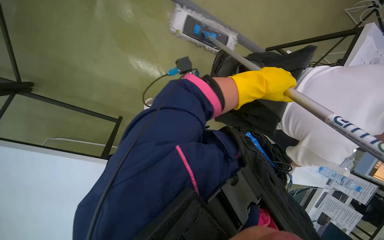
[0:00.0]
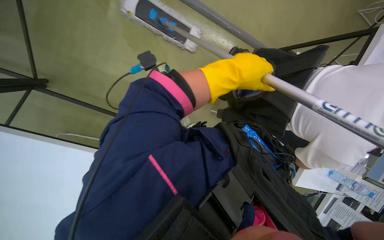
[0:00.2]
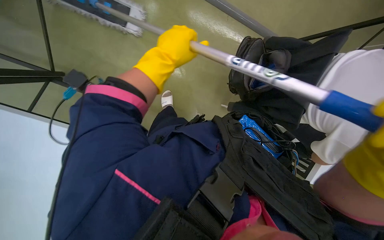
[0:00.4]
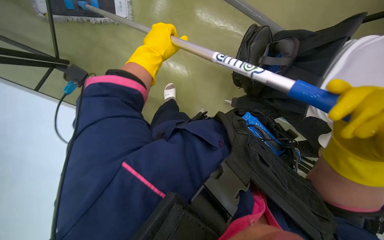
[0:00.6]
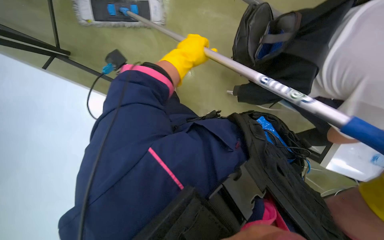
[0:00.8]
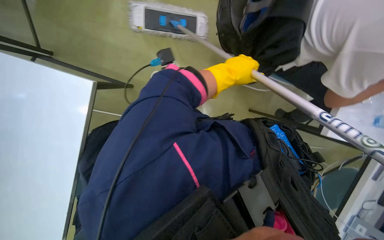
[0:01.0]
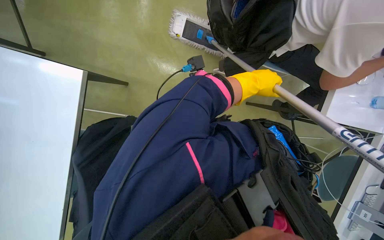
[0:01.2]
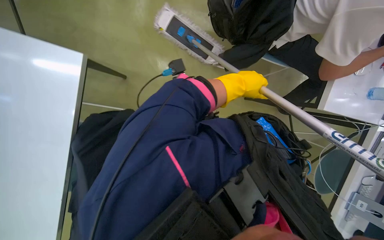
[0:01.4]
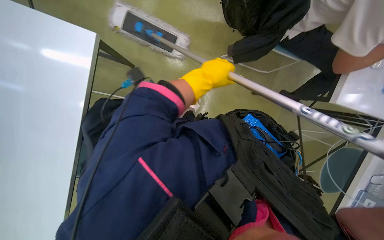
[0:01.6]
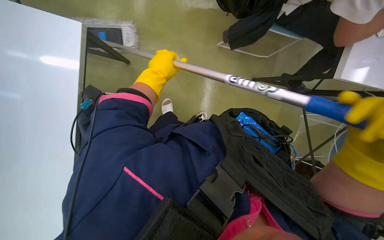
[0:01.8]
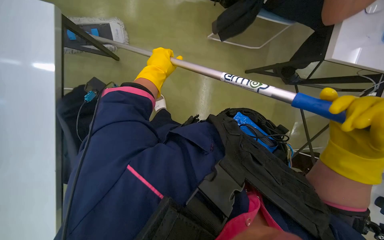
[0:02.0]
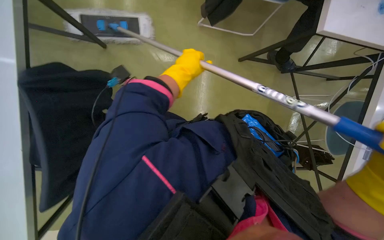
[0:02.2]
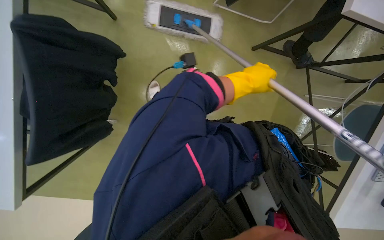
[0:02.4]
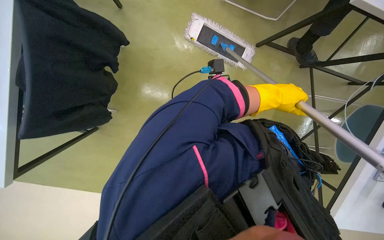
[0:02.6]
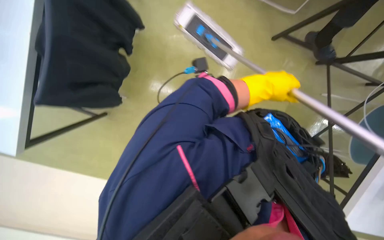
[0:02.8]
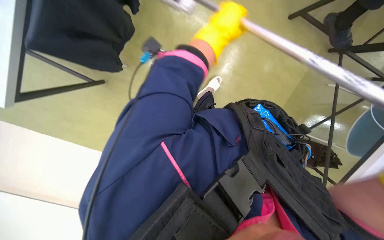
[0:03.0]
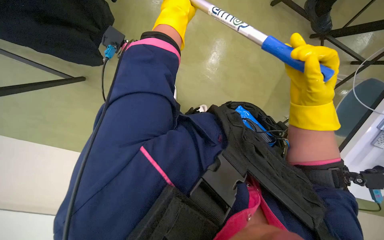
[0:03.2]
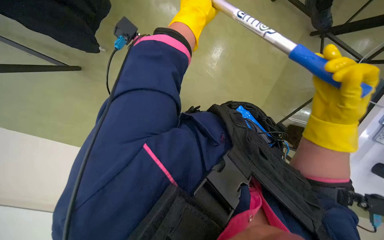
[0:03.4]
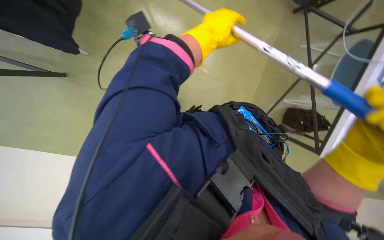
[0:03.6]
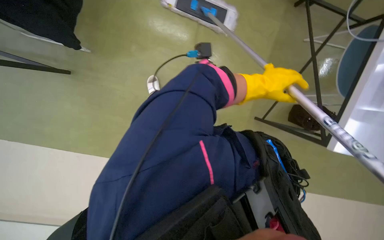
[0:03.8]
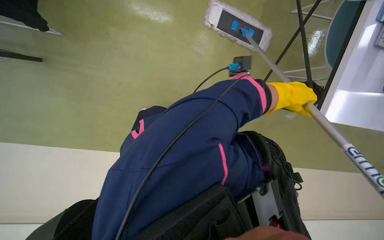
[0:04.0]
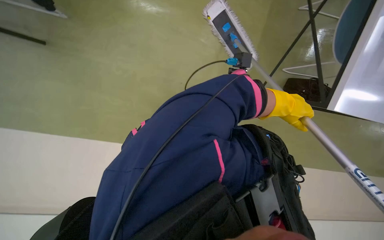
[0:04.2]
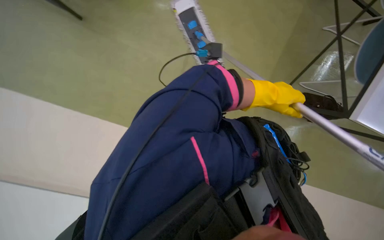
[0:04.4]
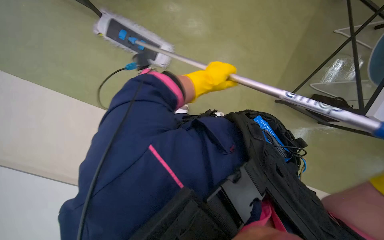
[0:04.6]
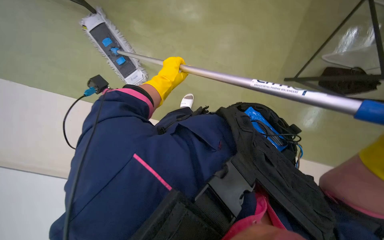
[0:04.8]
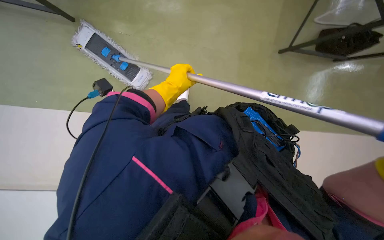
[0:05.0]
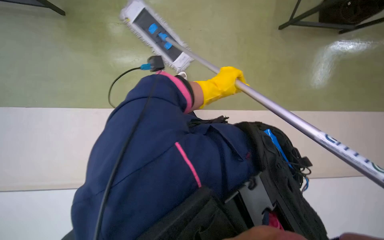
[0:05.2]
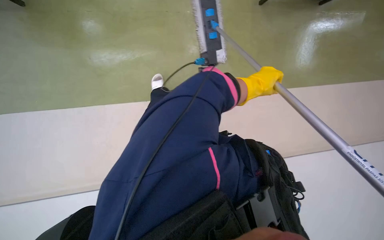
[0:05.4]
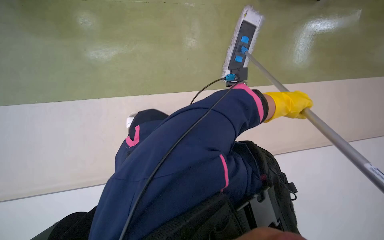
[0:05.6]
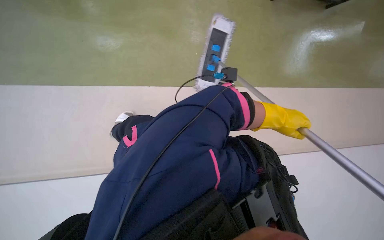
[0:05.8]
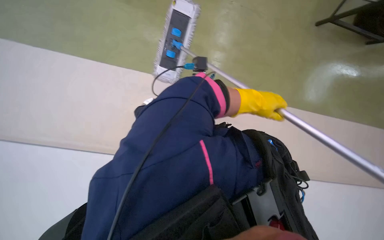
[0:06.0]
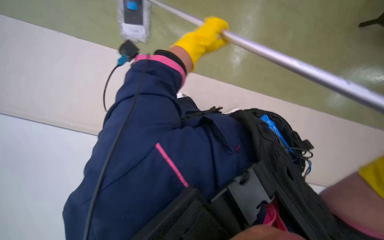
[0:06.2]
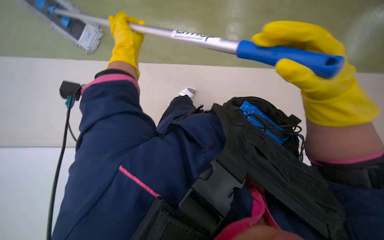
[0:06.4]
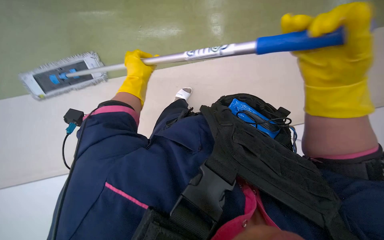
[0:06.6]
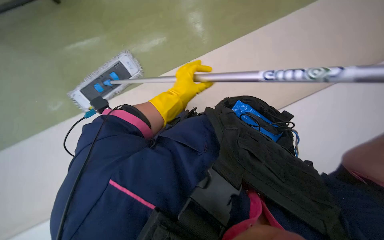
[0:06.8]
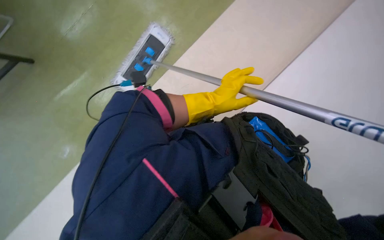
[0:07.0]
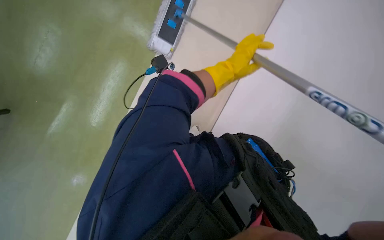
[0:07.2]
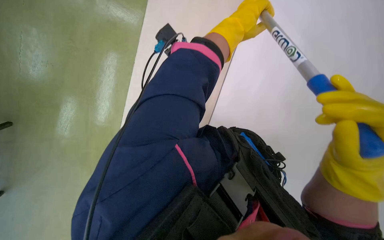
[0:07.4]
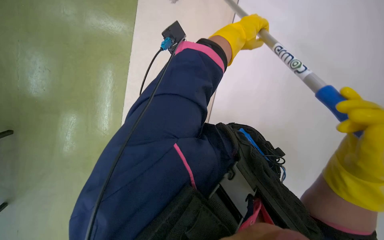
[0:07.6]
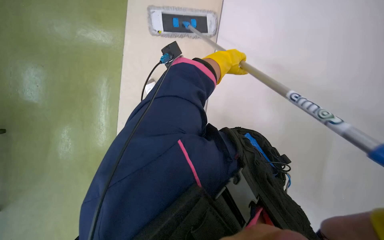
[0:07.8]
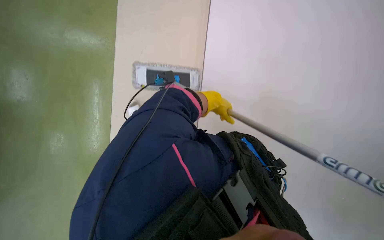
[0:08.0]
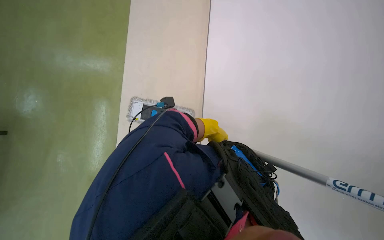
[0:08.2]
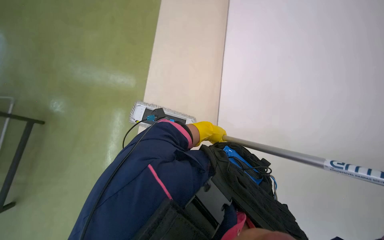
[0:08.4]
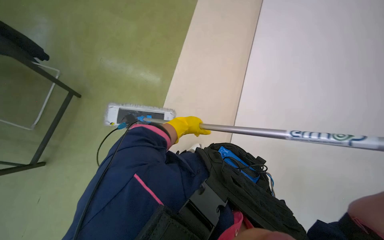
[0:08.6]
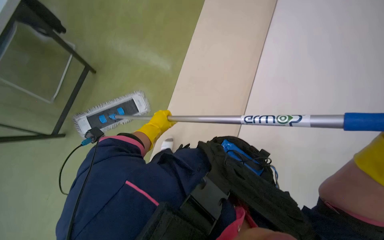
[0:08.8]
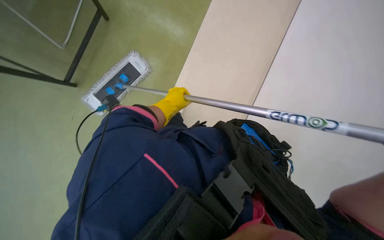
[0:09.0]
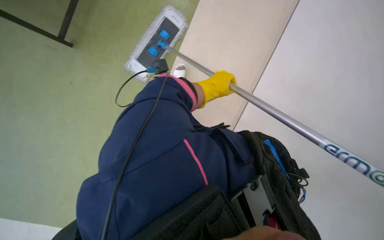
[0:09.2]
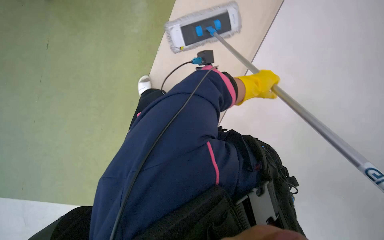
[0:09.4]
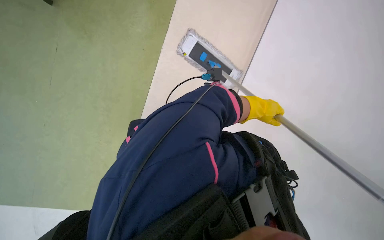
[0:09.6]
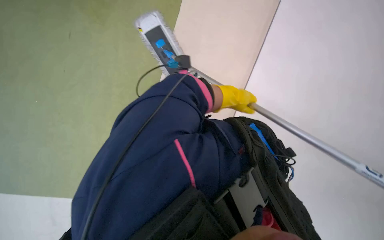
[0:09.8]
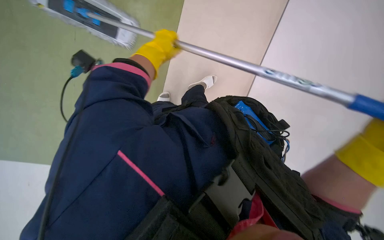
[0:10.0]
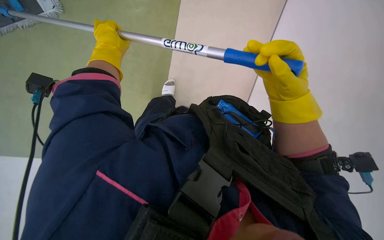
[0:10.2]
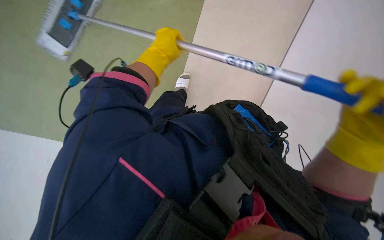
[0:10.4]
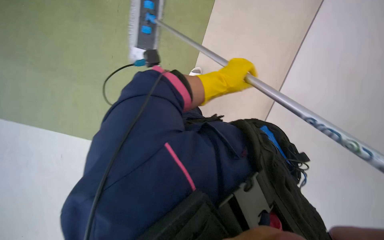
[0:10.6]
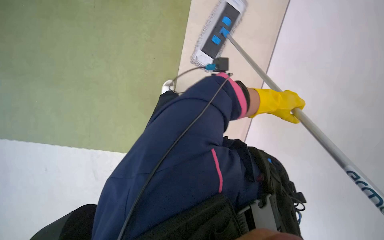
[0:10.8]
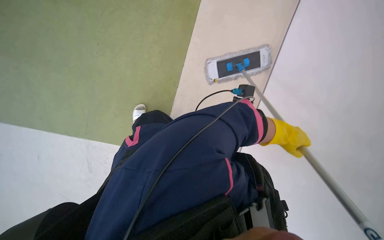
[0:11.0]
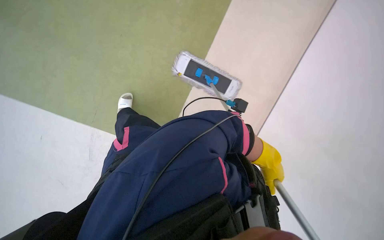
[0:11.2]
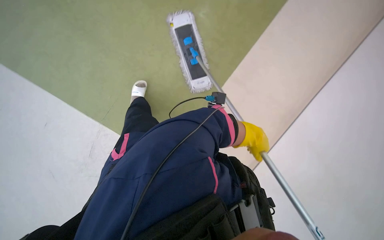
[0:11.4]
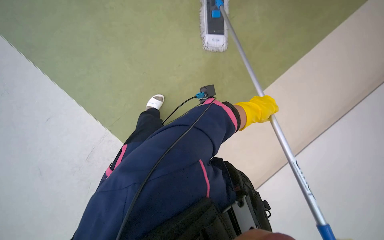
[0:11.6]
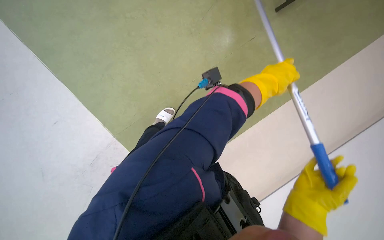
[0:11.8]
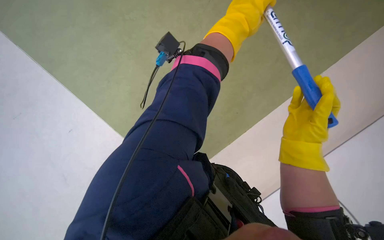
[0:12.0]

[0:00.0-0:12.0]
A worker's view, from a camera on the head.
Job: mopping floor.
The whole recording: Mopping office floor. The worker mops the office floor with a flat mop, periodically wringing it in a bucket.
0:00.0 to 0:01.6: The view tips downward by about 15 degrees. The left hand goes left and right, approximately 30 cm each way, reversing 2 times.
0:01.6 to 0:03.0: The view tips downward by some 15 degrees. The left hand goes left and right, some 40 cm each way, reversing 2 times.
0:03.0 to 0:04.4: The left hand shifts some 35 cm down the picture.
0:04.4 to 0:06.0: The left hand is displaced farther from the camera by roughly 10 cm, and moves about 25 cm to the left and comes back.
0:06.0 to 0:07.6: The left hand goes roughly 15 cm up the picture and nearer to the camera, and travels to the left and back again, approximately 40 cm each way.
0:07.6 to 0:09.0: The view tips downward by about 15 degrees. The left hand heads to the left and down the picture, covering approximately 35 cm.
0:09.0 to 0:10.4: The view swings about 15 degrees to the right.

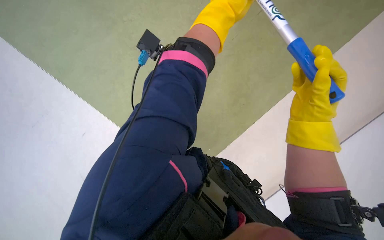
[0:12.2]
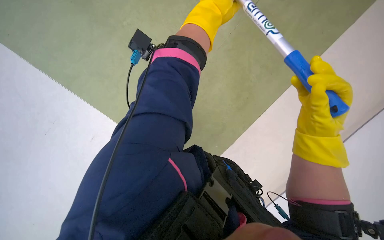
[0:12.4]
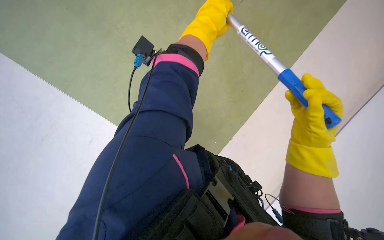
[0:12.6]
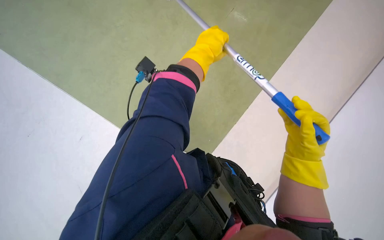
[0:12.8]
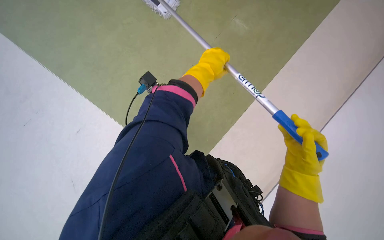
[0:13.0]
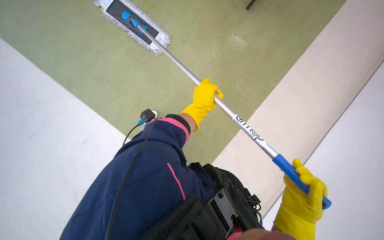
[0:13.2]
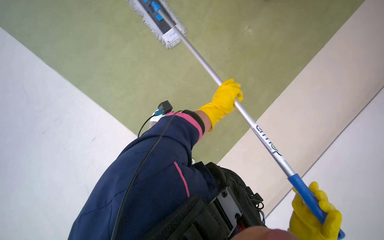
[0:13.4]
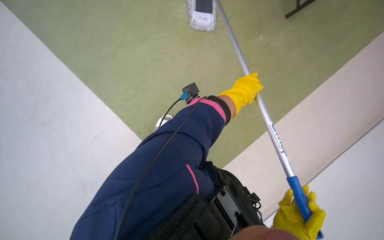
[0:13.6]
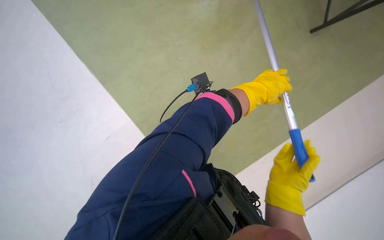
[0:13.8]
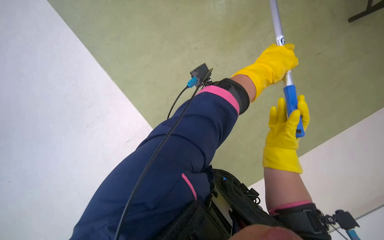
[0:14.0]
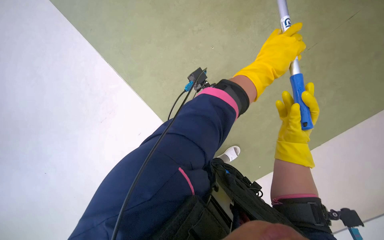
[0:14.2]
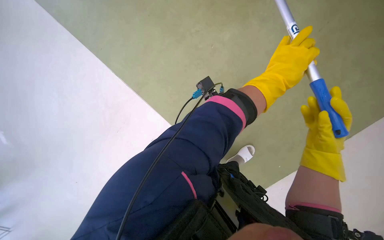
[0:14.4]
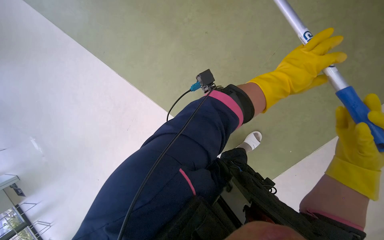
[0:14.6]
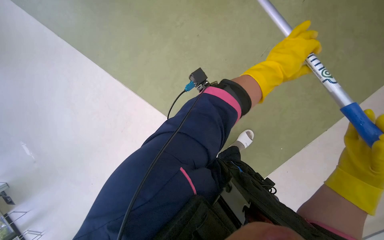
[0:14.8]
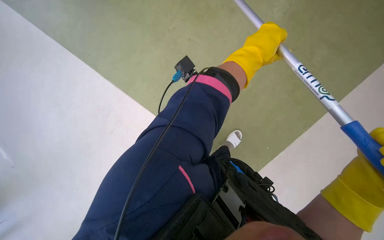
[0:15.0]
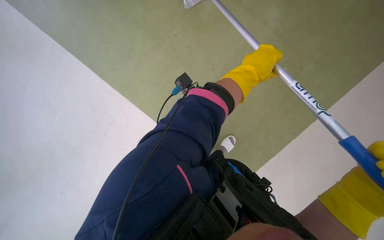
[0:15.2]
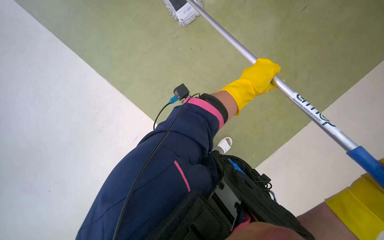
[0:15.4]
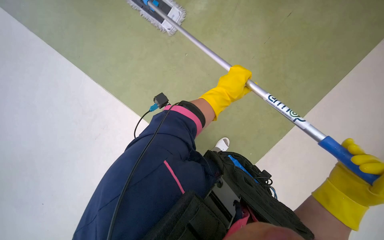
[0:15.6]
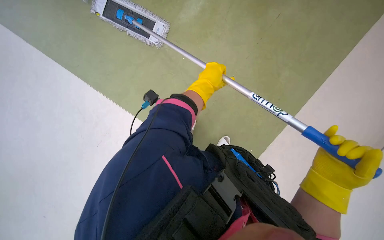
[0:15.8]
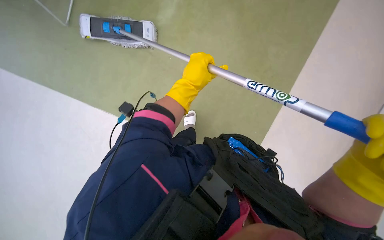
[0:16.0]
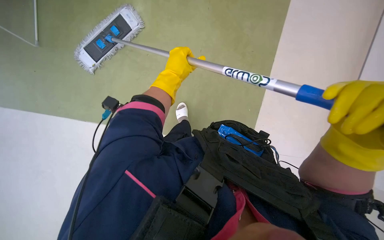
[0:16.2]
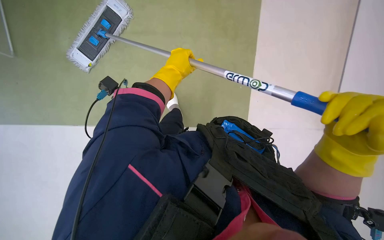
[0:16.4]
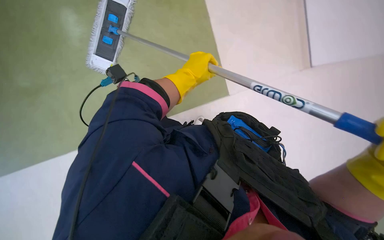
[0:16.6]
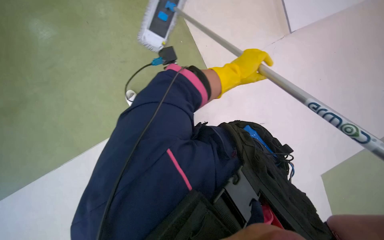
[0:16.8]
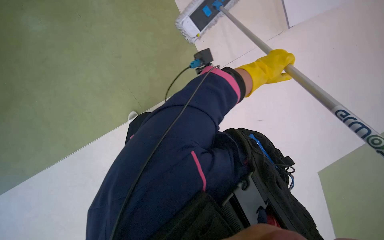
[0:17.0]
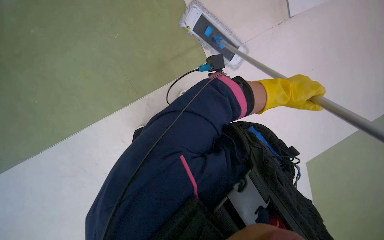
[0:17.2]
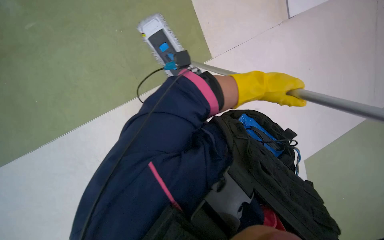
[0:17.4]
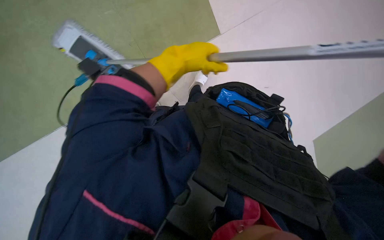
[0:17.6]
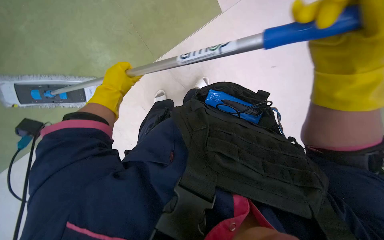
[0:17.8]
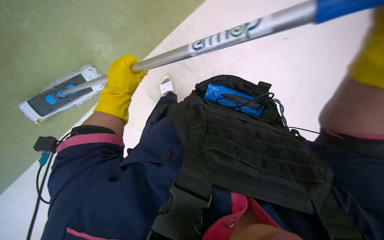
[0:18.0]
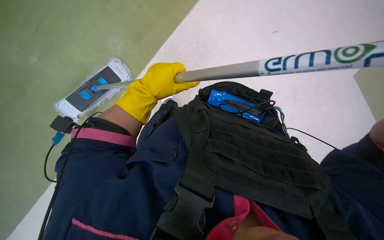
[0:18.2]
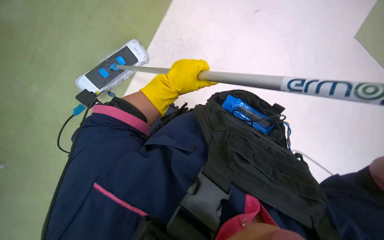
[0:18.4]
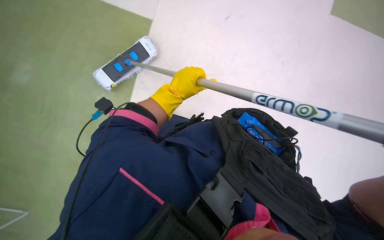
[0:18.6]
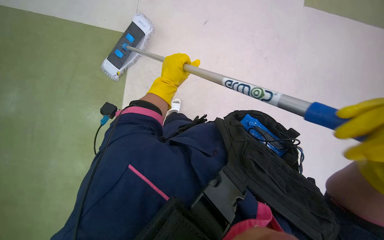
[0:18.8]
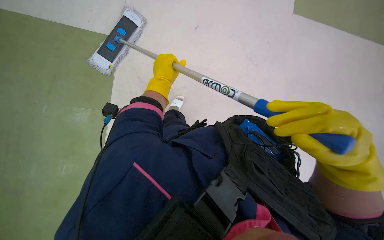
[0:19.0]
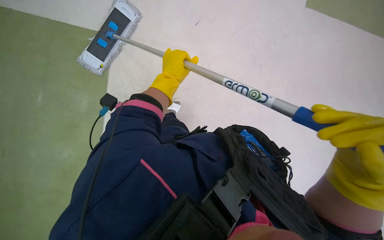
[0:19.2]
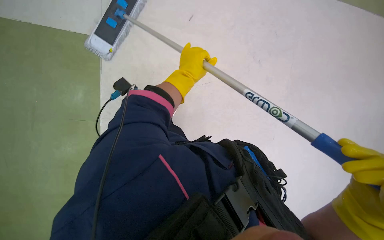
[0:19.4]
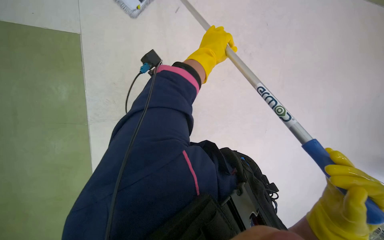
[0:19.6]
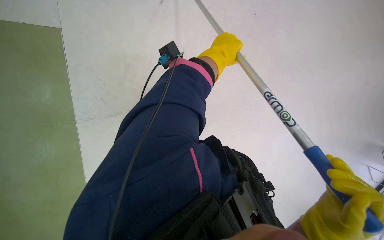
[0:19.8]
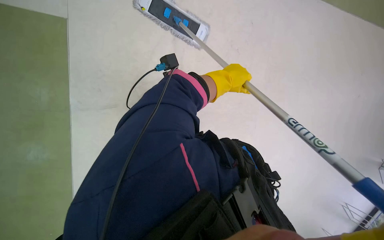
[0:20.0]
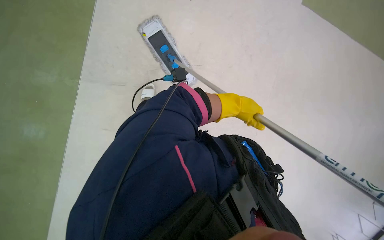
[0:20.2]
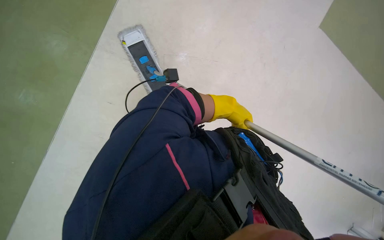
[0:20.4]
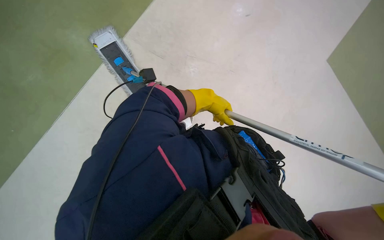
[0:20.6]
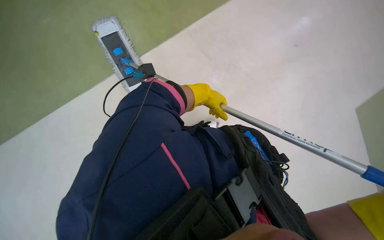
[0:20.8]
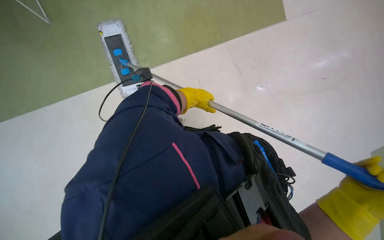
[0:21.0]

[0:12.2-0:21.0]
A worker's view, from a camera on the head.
Job: mopping floor.
The whole recording: Mopping office floor. The worker mops the office floor with a flat mop, periodically wringing it in a bucket.
0:12.2 to 0:13.6: The view tilts about 25 degrees upward.
0:15.2 to 0:16.6: The left hand travels to the left by about 10 cm.
0:16.6 to 0:18.0: The left hand is displaced to the left by about 20 cm.
0:18.0 to 0:19.6: Everything in view rotates approximately 35 degrees clockwise. The left hand shifts about 10 cm up the picture.
0:19.6 to 0:21.0: The view pans to the right by about 20 degrees. The view tips upward by some 20 degrees. The left hand shifts approximately 20 cm farther from the camera, and travels to the right and back again, roughly 10 cm each way.
